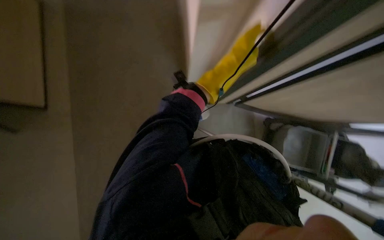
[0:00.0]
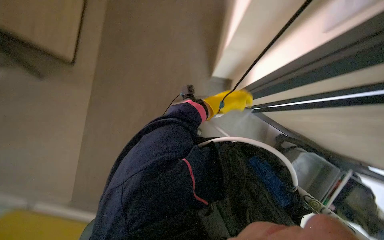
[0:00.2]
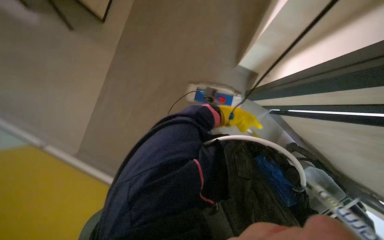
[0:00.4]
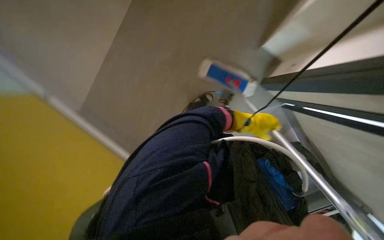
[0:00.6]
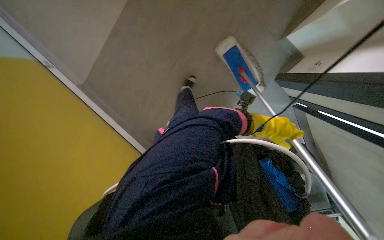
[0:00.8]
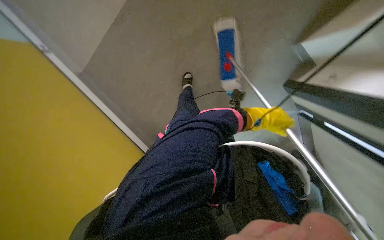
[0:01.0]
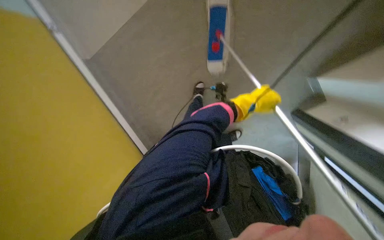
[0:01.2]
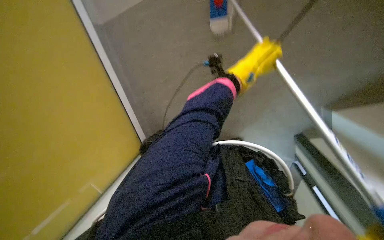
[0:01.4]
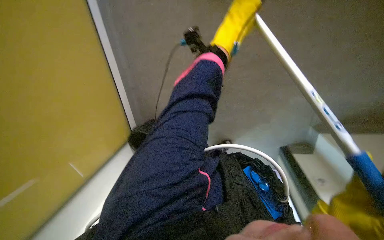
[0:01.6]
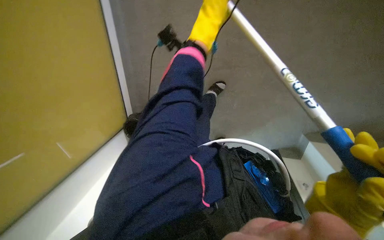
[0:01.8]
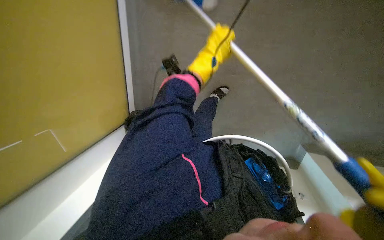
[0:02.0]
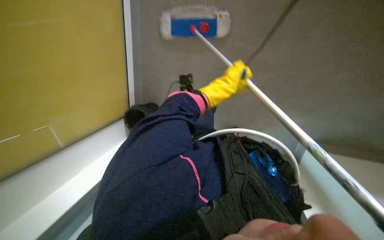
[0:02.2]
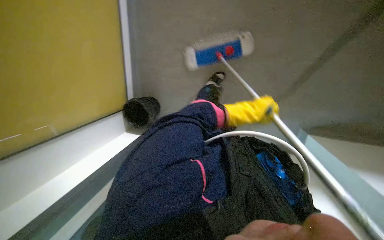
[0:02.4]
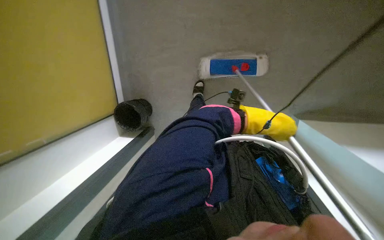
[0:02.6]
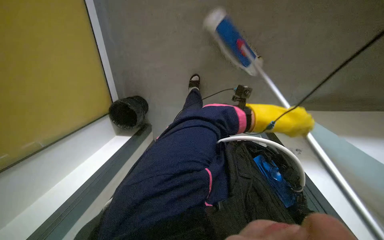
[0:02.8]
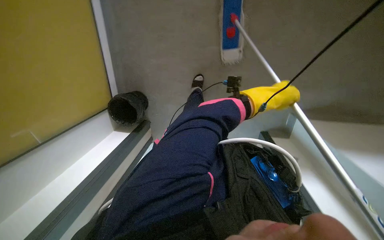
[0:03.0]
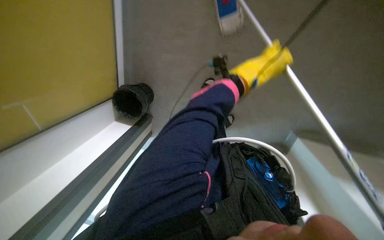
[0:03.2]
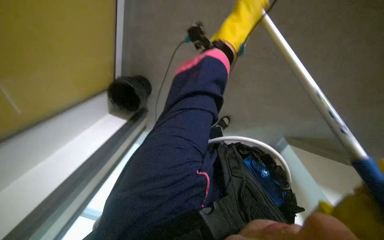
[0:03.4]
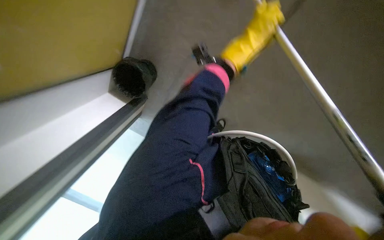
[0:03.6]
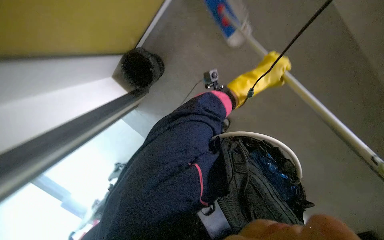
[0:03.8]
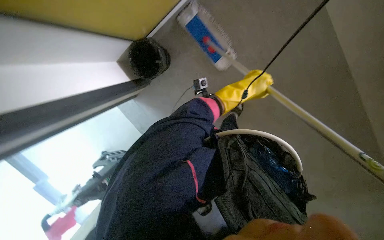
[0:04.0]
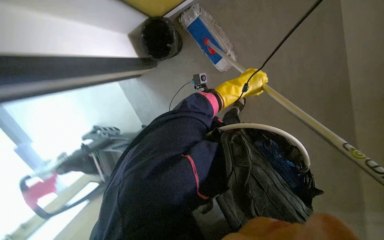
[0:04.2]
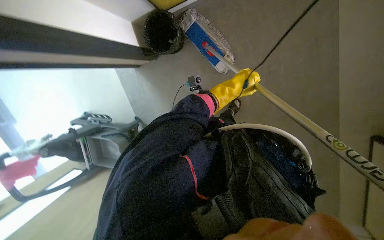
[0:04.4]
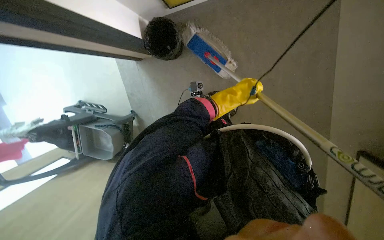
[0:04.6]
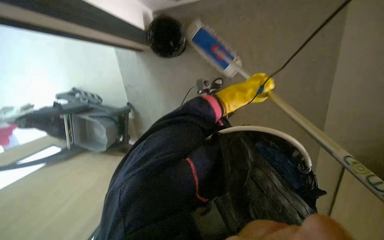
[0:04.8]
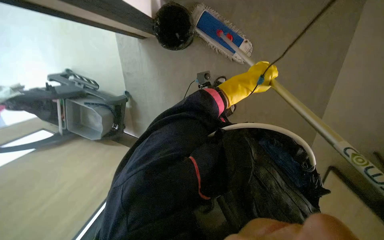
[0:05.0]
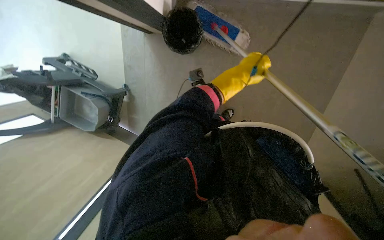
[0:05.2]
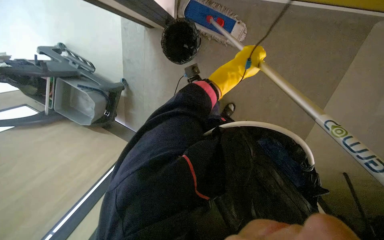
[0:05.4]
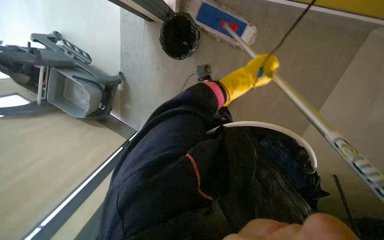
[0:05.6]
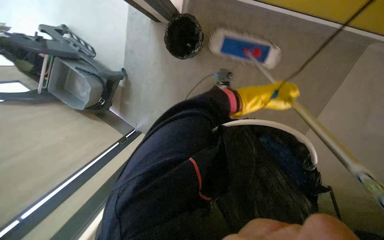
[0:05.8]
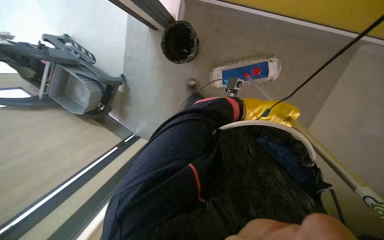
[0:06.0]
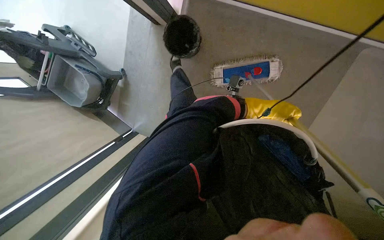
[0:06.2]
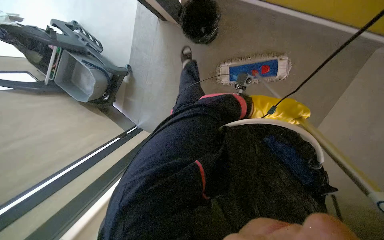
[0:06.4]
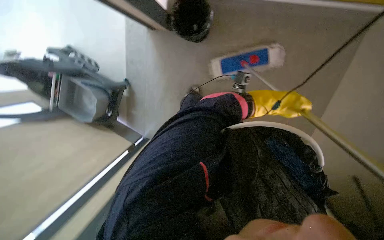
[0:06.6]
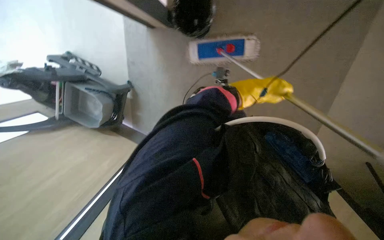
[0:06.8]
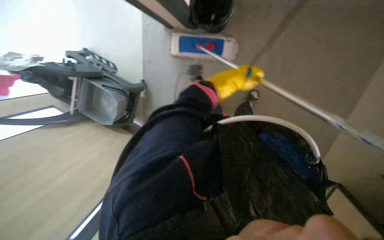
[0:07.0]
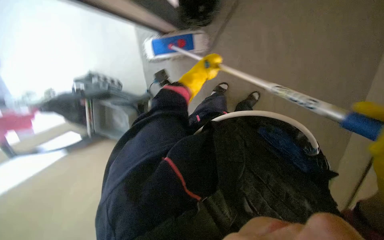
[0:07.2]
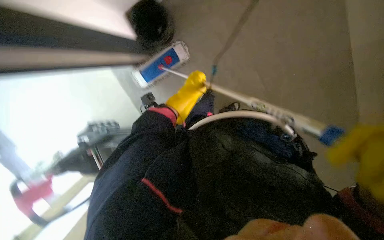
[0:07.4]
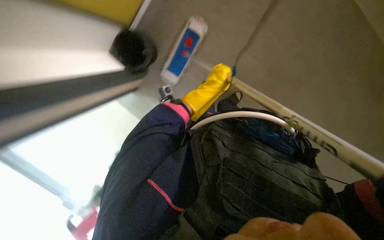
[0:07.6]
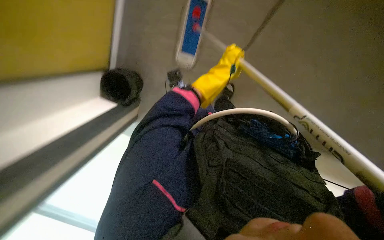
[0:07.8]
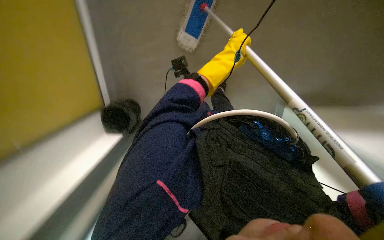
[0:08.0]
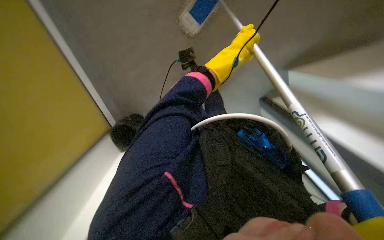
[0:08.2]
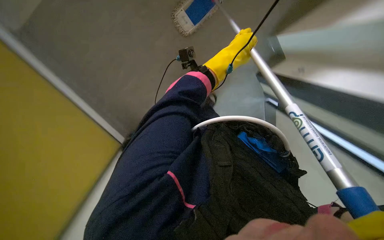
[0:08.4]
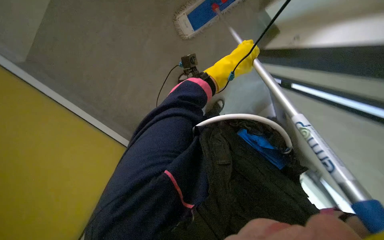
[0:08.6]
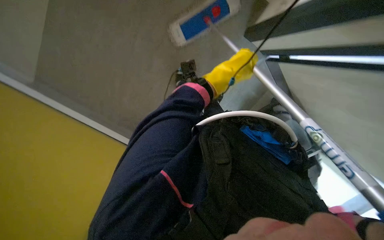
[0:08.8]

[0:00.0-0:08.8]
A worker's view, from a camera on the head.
Job: mopping floor.
The whole recording: Mopping office floor. The worker mops the office floor, moving chairs to clean under desks.
0:03.0 to 0:04.4: The left hand moves to the left, about 15 cm, and moves some 20 cm up the picture and comes back.
0:04.4 to 0:05.8: The left hand heads to the right, covering some 10 cm.
0:05.8 to 0:07.4: The scene rotates counterclockwise by roughly 35 degrees.
0:07.4 to 0:08.8: The left hand travels nearer to the camera and to the right by about 15 cm.

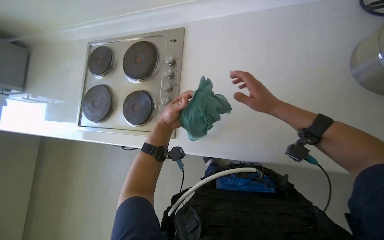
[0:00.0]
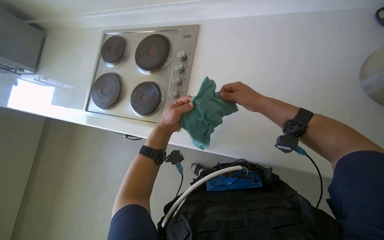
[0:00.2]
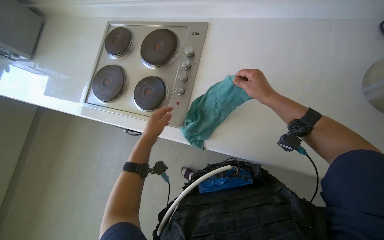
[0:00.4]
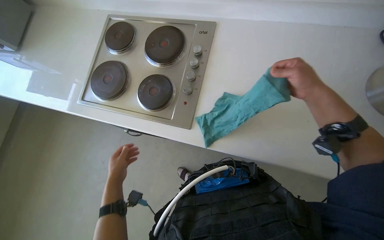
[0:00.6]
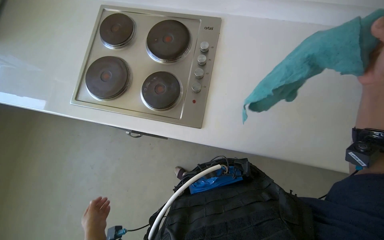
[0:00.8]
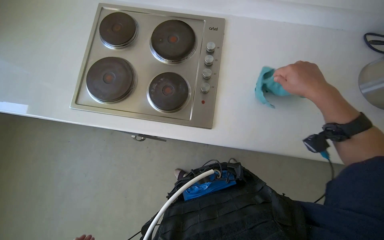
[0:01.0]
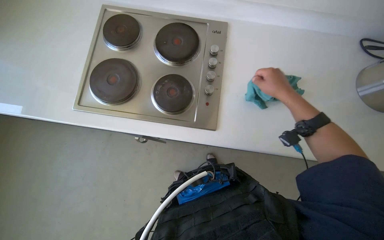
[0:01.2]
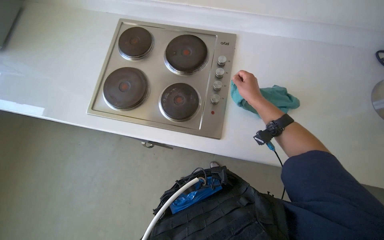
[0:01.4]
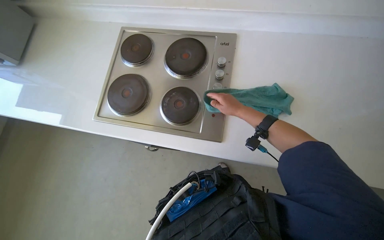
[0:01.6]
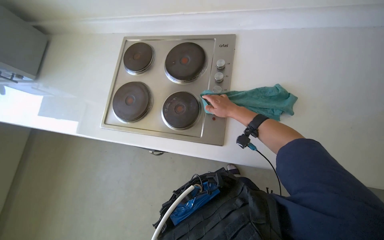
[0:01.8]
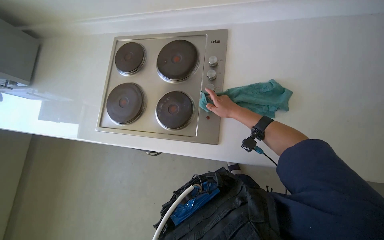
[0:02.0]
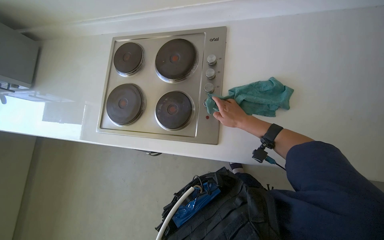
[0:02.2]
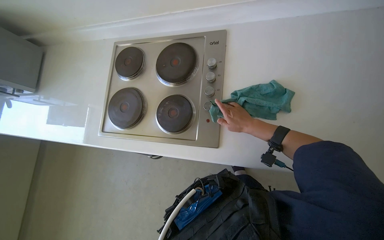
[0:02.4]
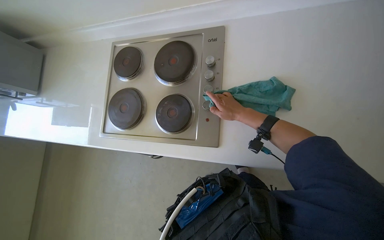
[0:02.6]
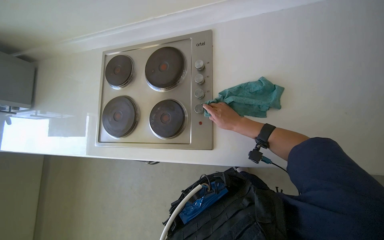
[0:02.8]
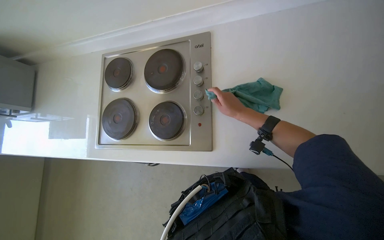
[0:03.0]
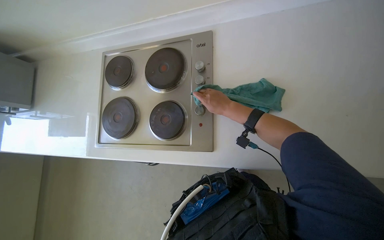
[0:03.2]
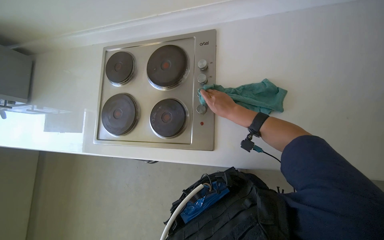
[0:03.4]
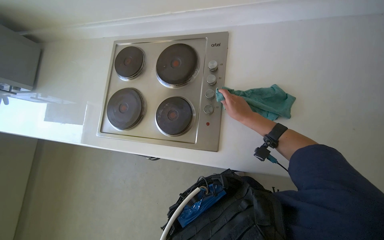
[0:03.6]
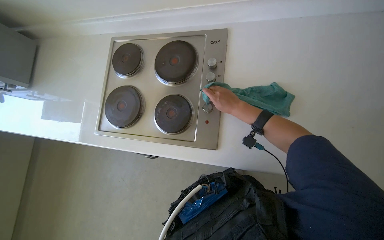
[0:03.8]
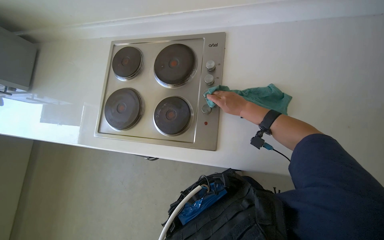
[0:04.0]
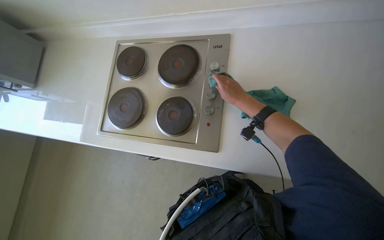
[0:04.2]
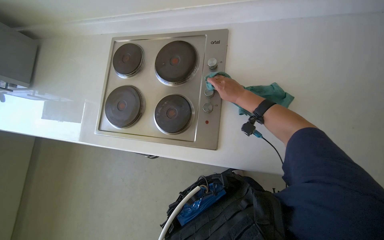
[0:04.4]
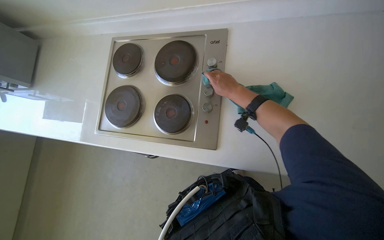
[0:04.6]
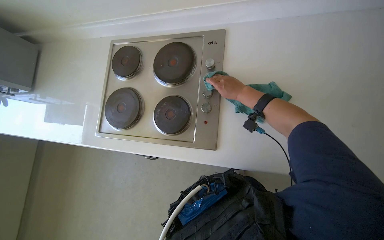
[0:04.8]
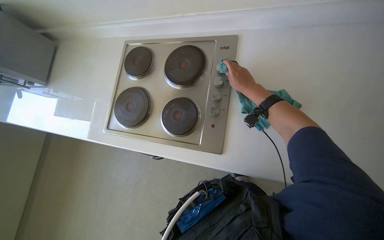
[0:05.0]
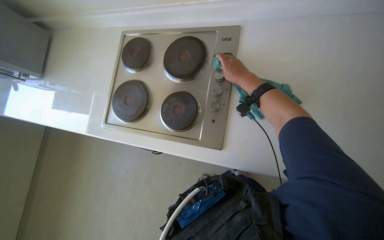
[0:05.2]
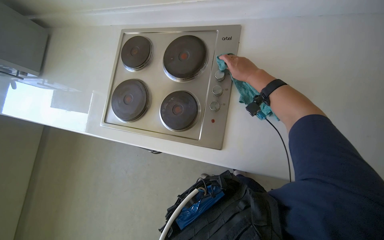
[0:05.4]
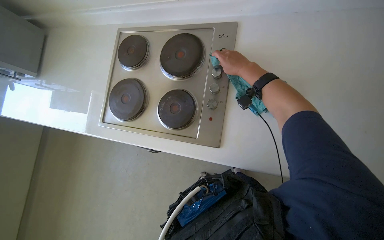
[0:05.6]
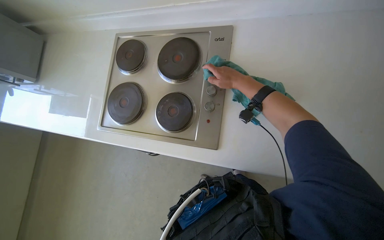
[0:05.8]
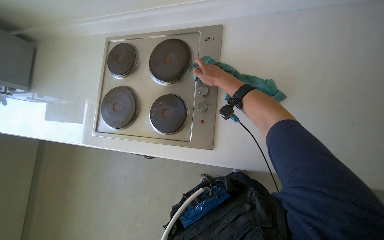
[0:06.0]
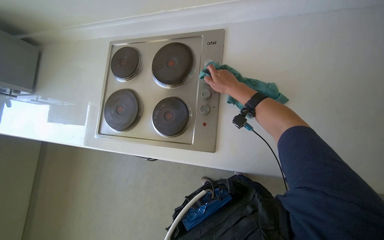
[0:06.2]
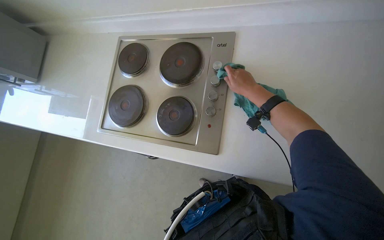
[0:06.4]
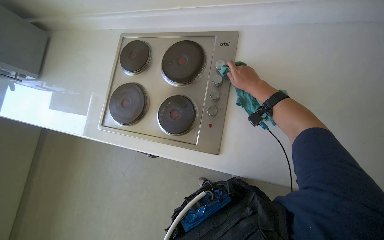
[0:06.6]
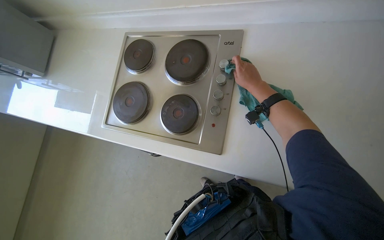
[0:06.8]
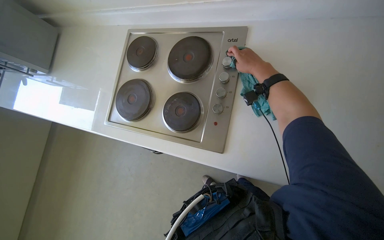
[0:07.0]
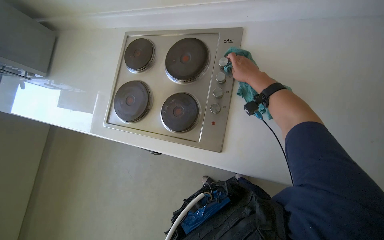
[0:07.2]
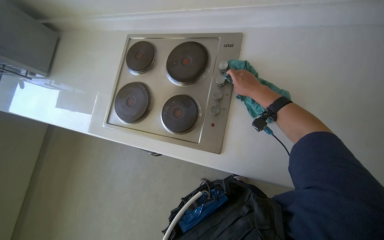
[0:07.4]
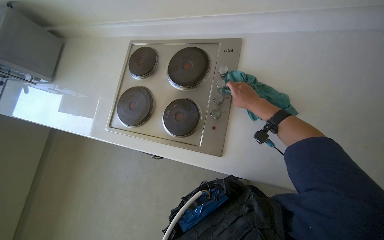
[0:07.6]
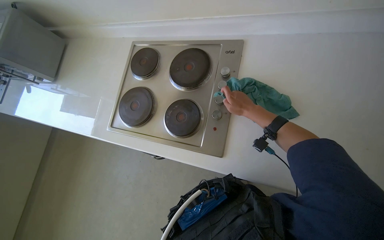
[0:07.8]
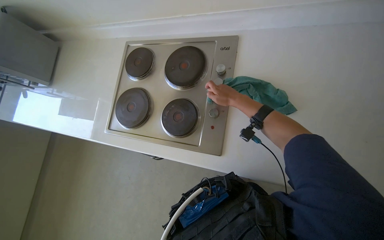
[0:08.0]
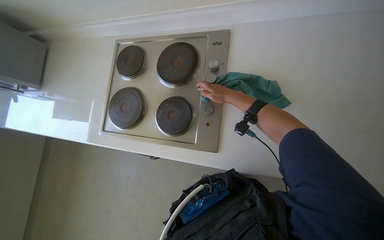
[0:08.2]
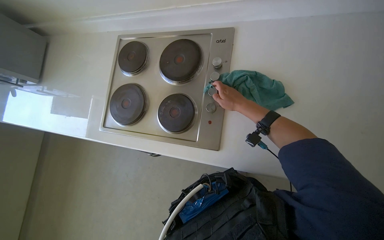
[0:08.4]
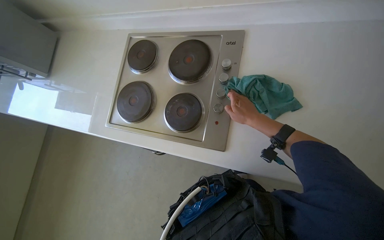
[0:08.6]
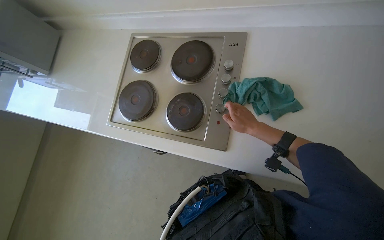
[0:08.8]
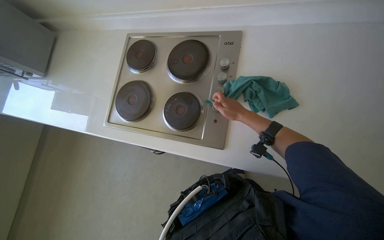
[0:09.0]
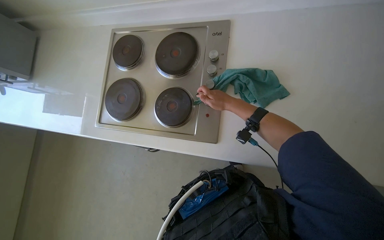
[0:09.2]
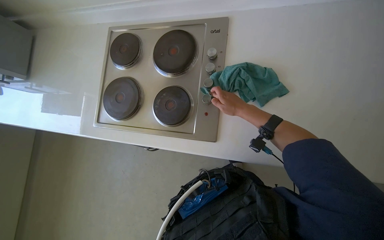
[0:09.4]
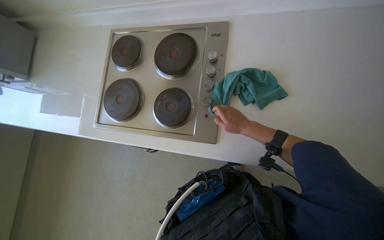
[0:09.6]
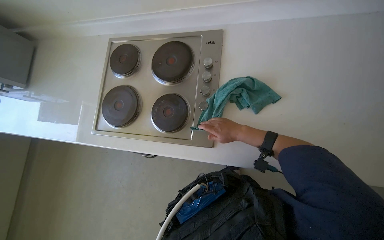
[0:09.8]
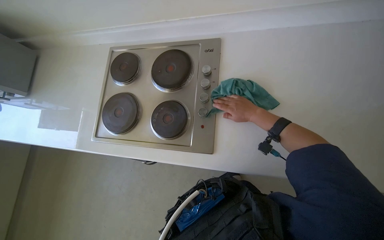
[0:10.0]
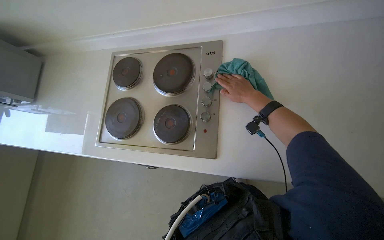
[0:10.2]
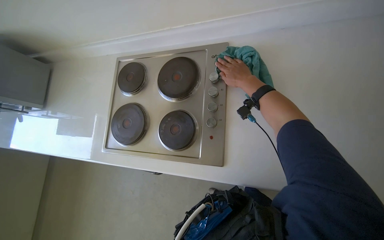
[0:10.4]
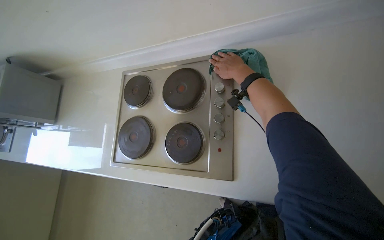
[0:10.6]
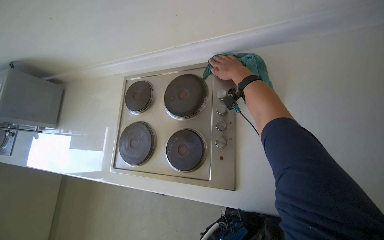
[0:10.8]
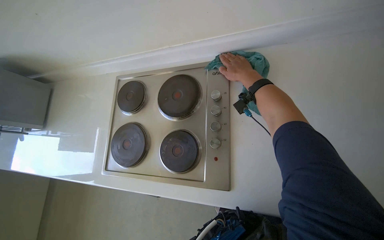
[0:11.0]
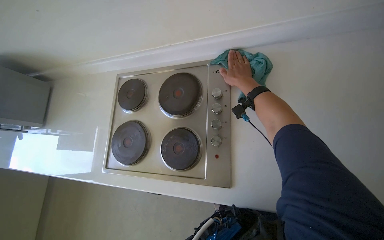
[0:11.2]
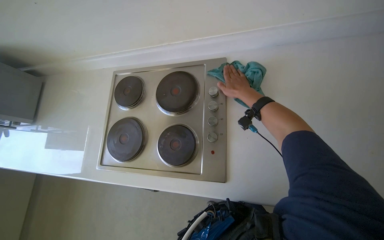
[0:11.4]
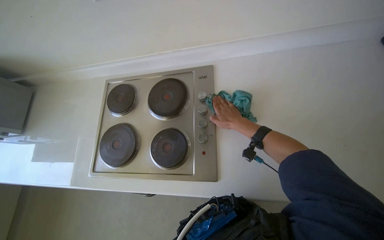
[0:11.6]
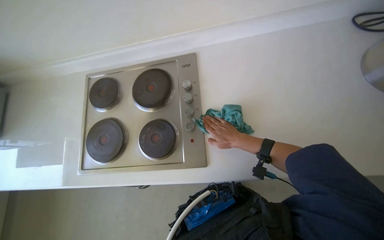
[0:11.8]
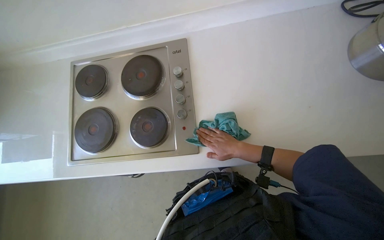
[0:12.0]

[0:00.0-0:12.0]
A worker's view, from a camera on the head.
Job: cleaning kitchen.
The whole recording: Wiping kitchen counter and stove. The worker wipes the kitchen counter and stove with a cleaning cloth.
0:00.0 to 0:01.6: The right hand is displaced to the left by roughly 30 cm, and moves approximately 20 cm nearer to the camera and comes back.
0:09.0 to 0:10.4: The right hand travels up the picture and nearer to the camera by approximately 15 cm.
0:10.4 to 0:12.0: The right hand moves down the picture, some 30 cm.
